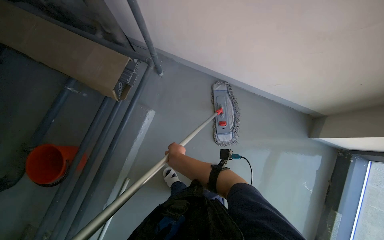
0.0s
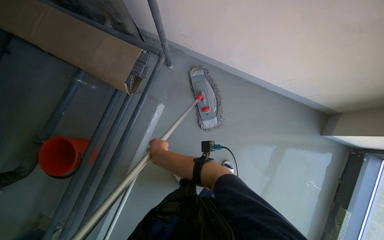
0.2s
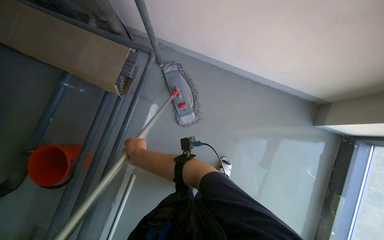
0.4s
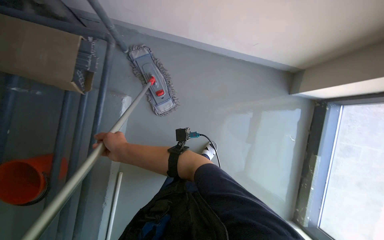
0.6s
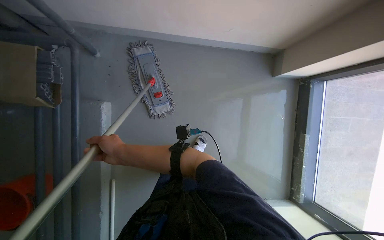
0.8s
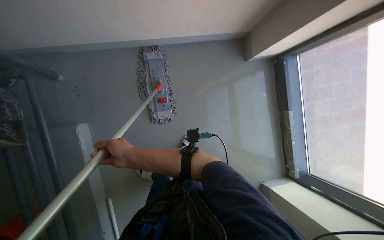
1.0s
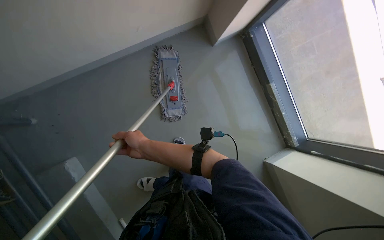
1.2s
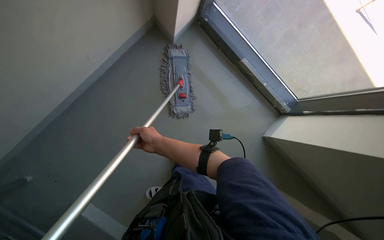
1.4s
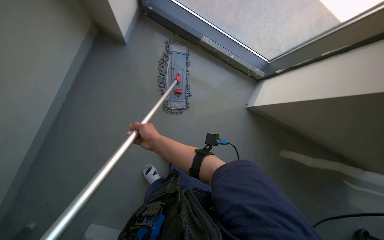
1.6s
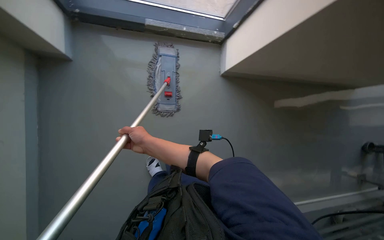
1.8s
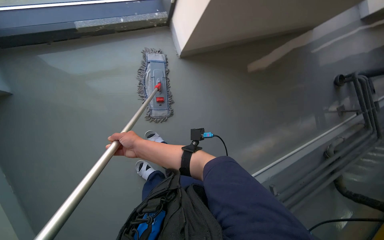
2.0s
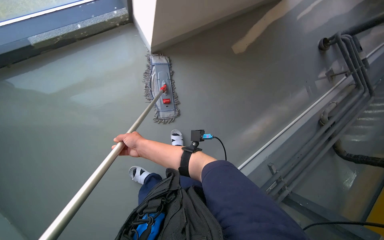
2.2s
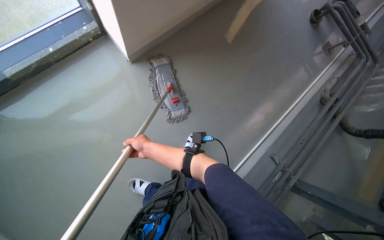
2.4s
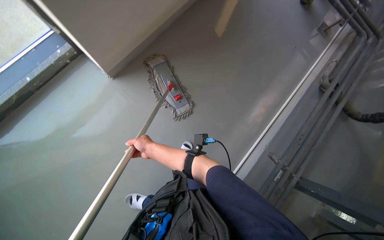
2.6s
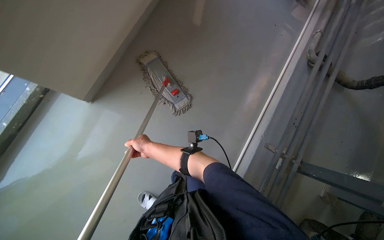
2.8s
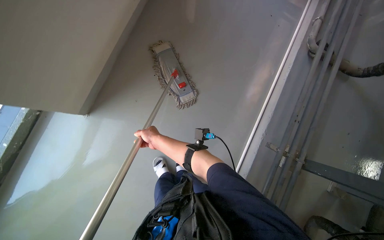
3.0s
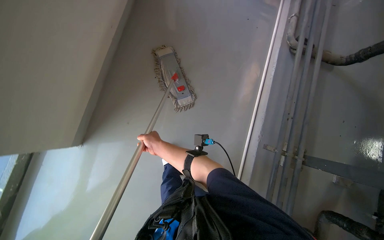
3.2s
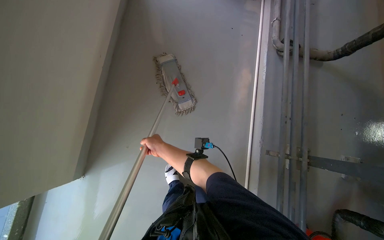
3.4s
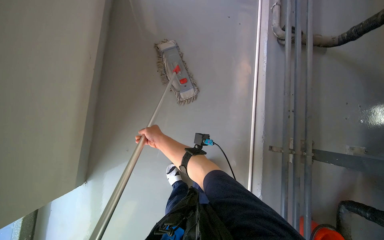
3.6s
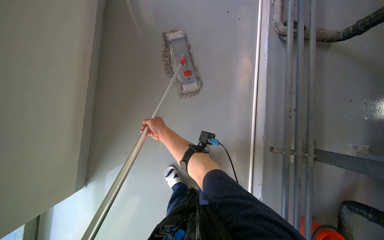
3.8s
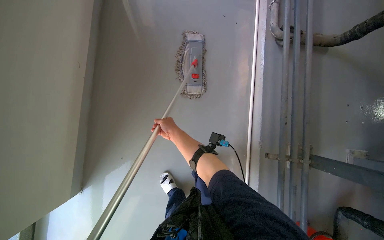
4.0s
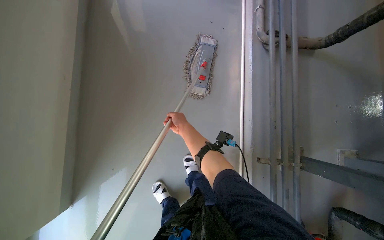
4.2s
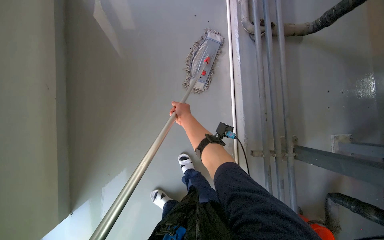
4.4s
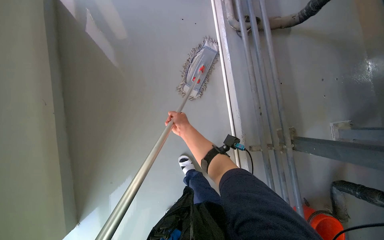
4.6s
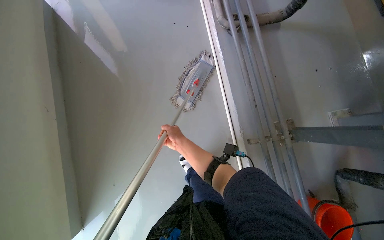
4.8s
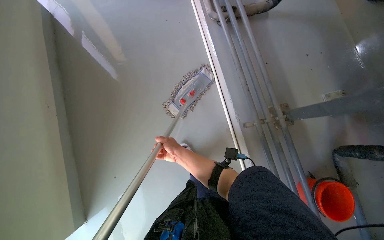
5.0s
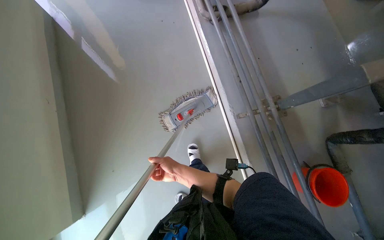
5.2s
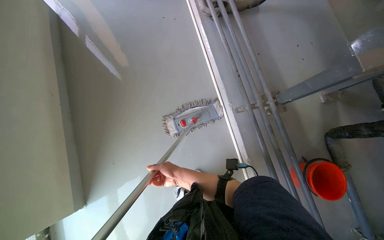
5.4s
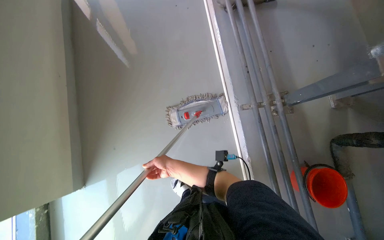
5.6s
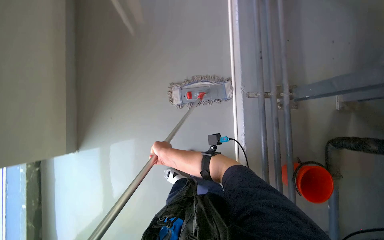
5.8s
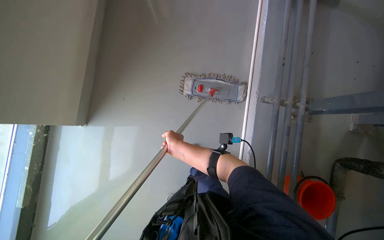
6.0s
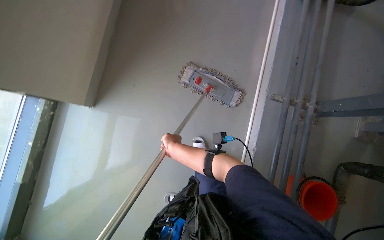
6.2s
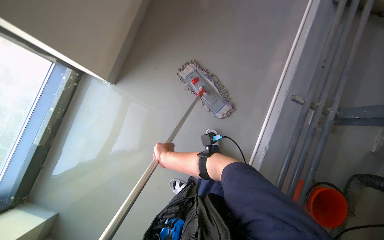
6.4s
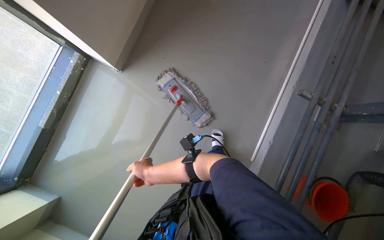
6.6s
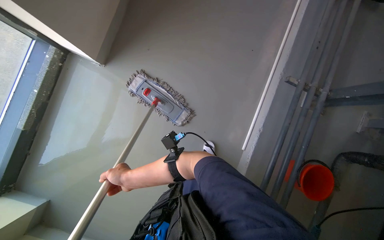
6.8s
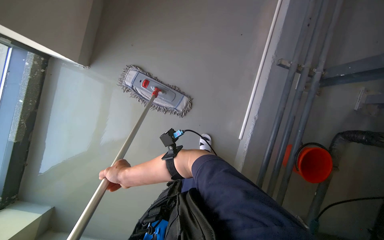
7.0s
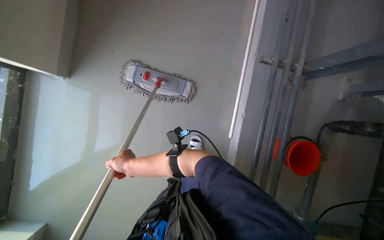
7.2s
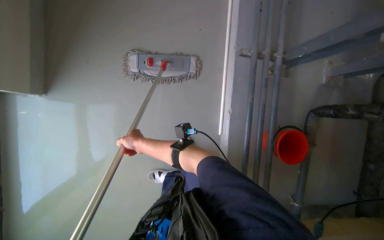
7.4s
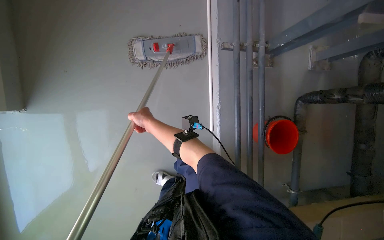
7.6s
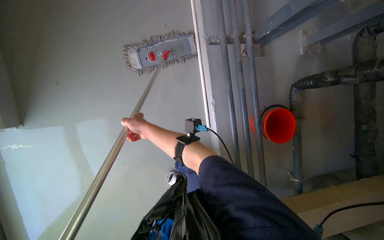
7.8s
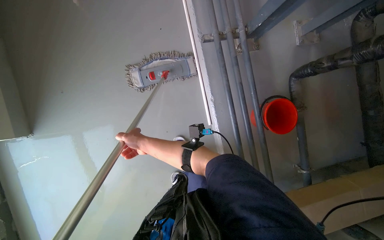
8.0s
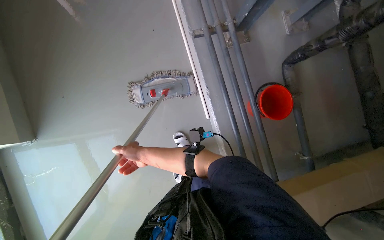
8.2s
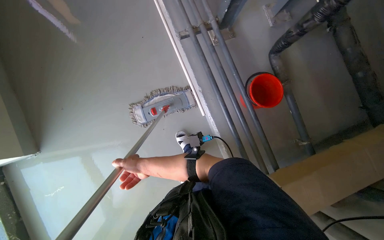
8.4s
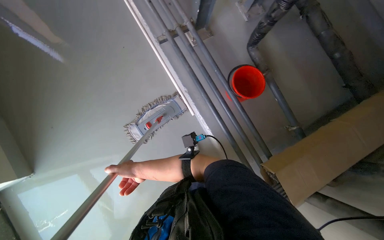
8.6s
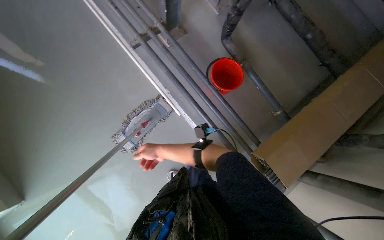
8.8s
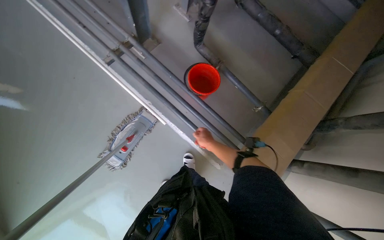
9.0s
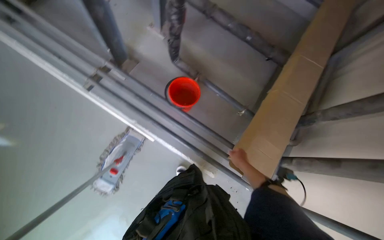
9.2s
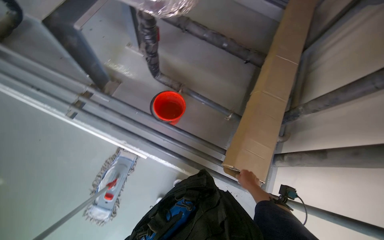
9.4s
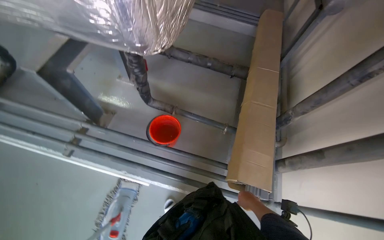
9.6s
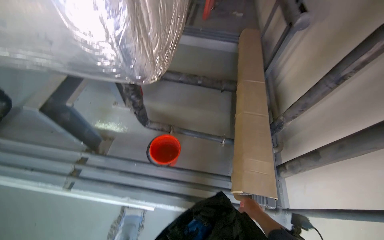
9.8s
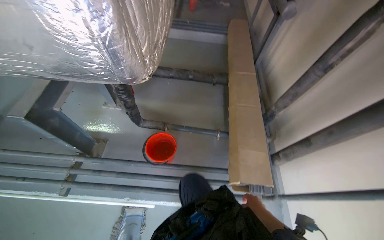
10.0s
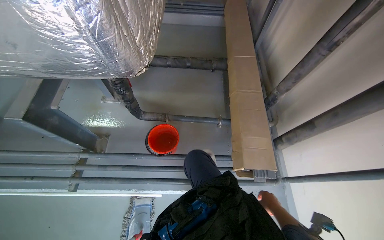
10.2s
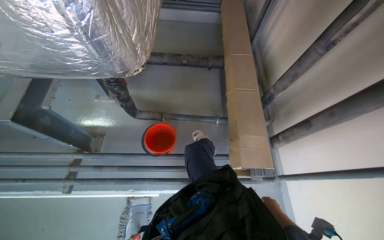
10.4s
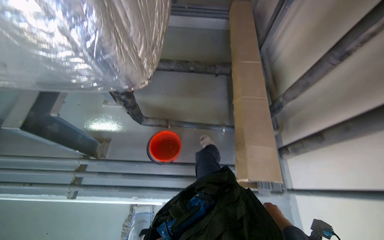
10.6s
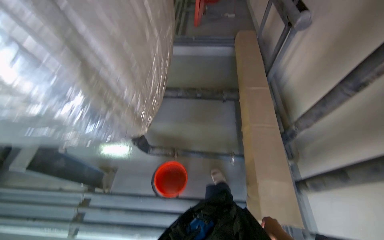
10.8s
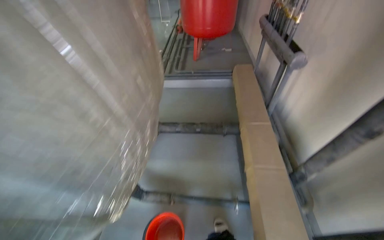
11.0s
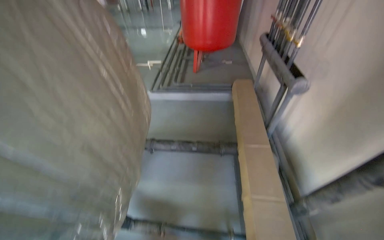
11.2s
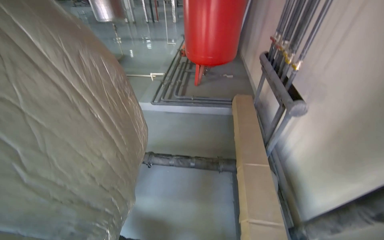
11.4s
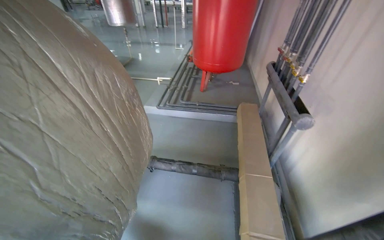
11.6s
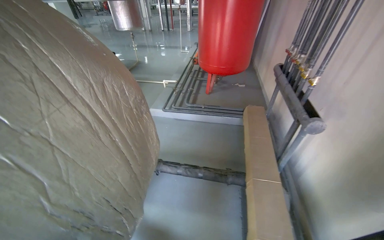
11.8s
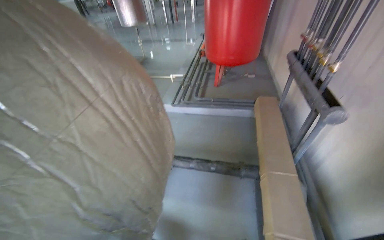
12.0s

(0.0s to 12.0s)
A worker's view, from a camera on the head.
Job: mopping floor.
The whole recording: Mopping floor. The worker mops the floor, occasionally wringing and adjusting the mop head.
0.0s - 1.6s: The camera travels approximately 50 cm. The head rotates some 90 degrees to the right. The wearer looks some 25 degrees further downward.
6.0s - 7.6s: The view tilts roughly 20 degrees downward. The right hand moves to the left, approximately 20 cm.
7.6s - 9.0s: The camera travels some 50 cm. The scene turns about 45 degrees counterclockwise in the picture.
9.0s - 10.4s: The head rotates approximately 40 degrees to the right.
10.4s - 12.0s: The camera is carried approximately 60 cm. The camera pitches upward, by some 20 degrees.

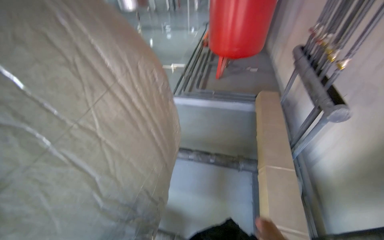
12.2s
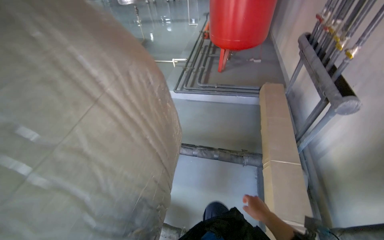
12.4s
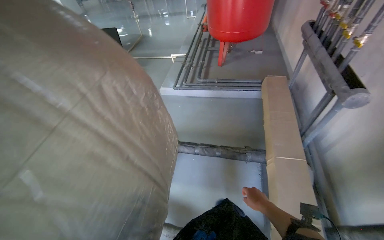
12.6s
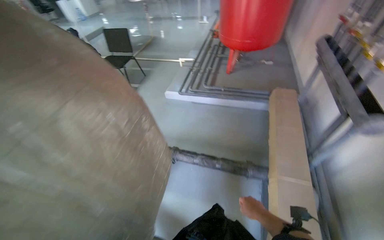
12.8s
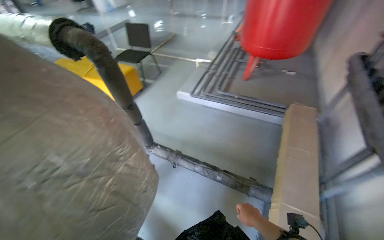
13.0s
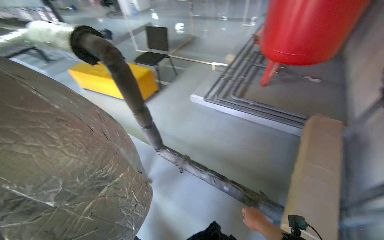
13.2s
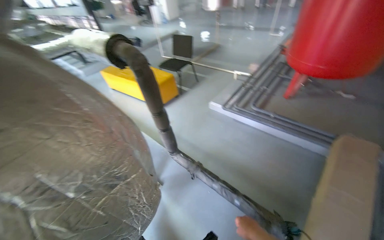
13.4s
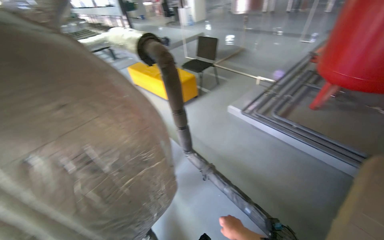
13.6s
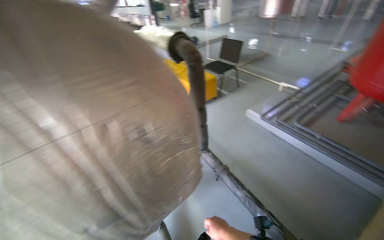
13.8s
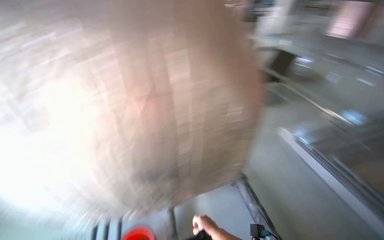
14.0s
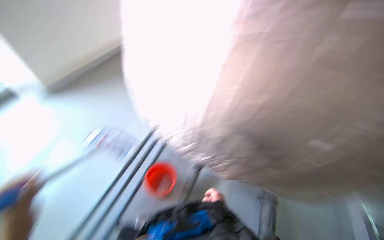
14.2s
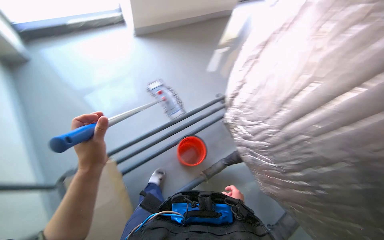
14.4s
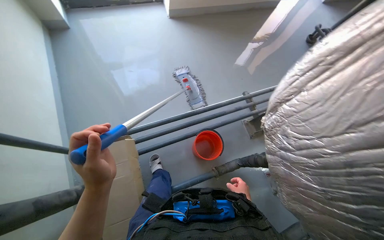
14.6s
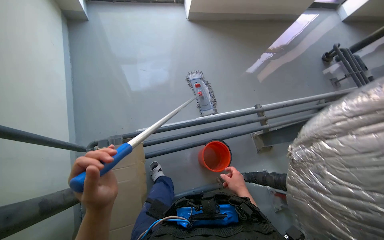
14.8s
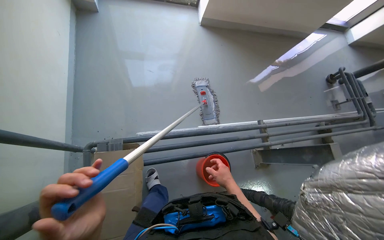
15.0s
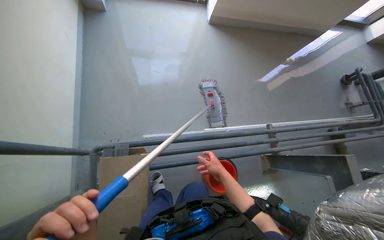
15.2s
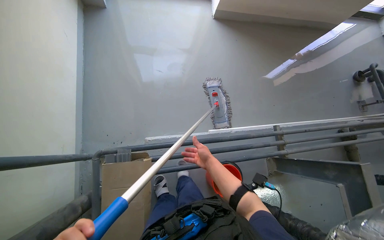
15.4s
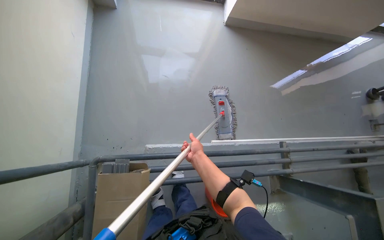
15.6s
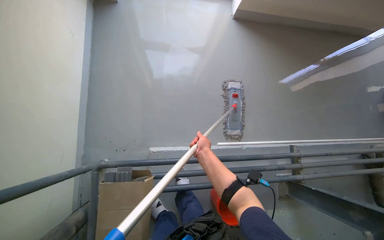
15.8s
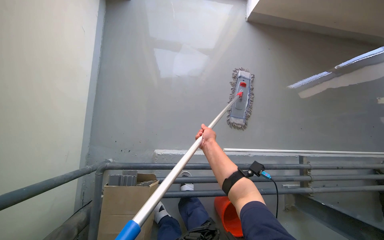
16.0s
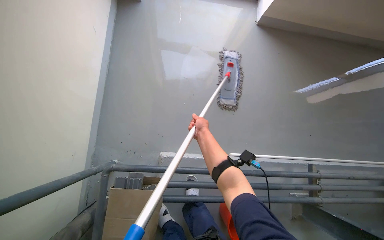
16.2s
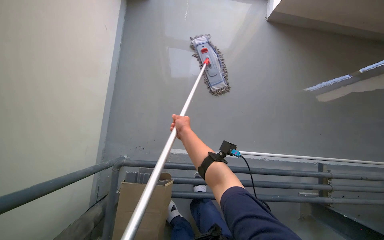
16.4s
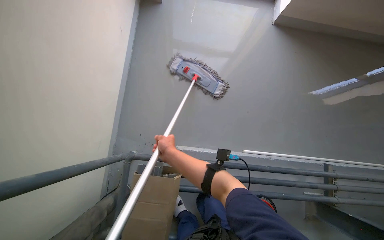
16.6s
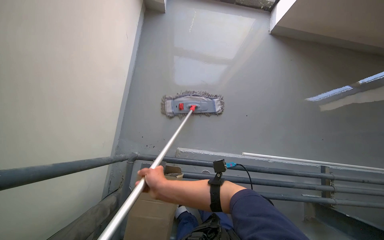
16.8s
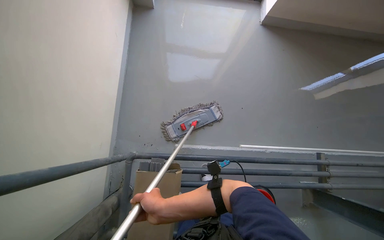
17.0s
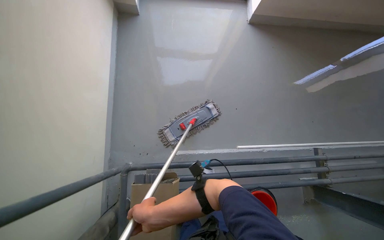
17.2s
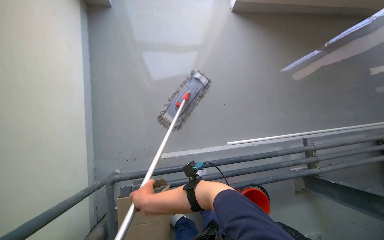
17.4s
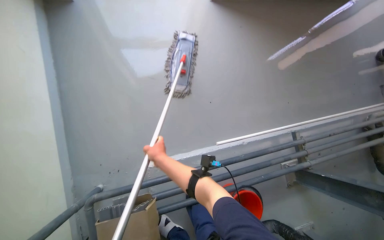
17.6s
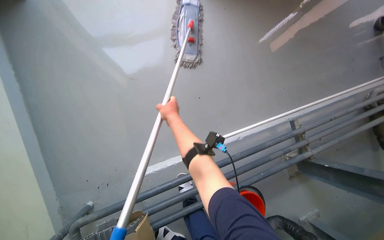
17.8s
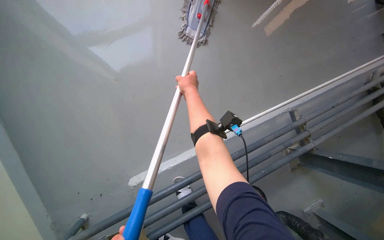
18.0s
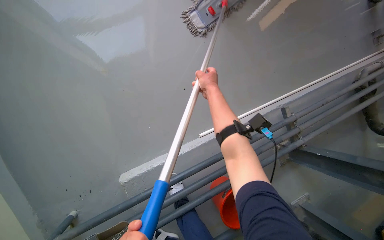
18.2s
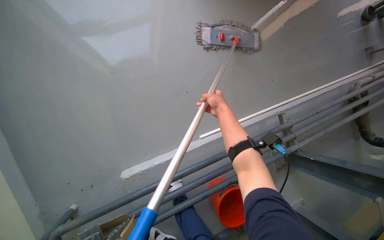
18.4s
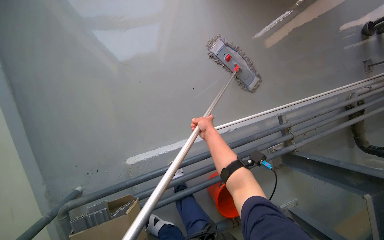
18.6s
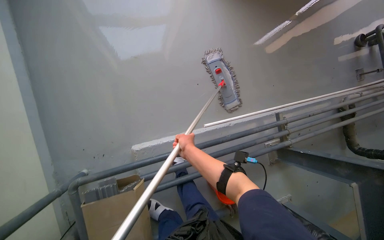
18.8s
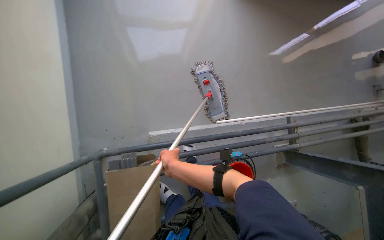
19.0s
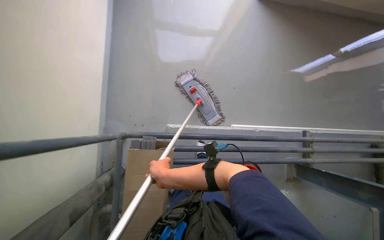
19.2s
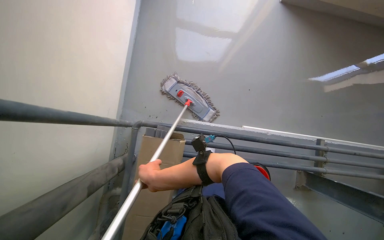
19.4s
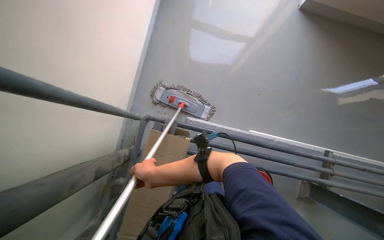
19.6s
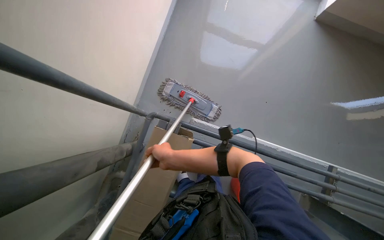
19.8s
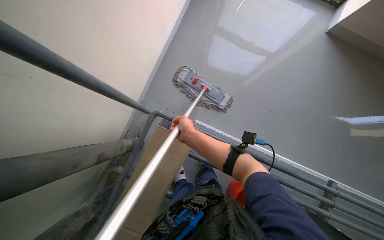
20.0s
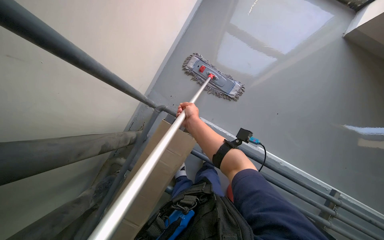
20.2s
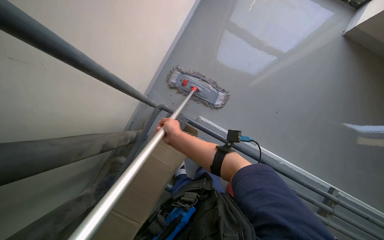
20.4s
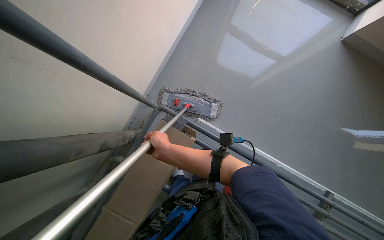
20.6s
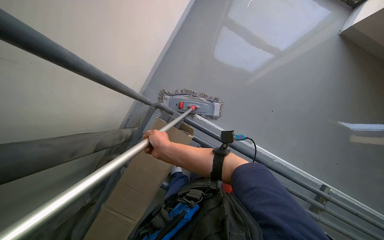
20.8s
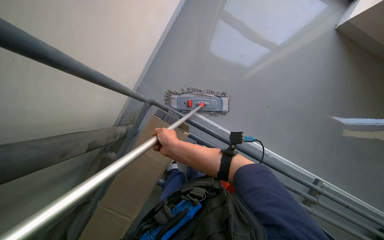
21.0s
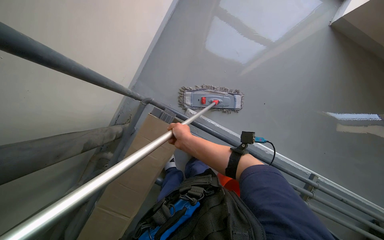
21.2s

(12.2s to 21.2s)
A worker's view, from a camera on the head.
Job: mopping floor.
The whole recording: Mopping floor. The worker mops the floor, occasionally wringing and adjusting the mop head.
12.2s - 13.8s: The head turns to the left by about 45 degrees.
13.8s - 15.2s: The camera travels approximately 50 cm. The head rotates about 65 degrees to the left.
15.2s - 16.6s: The wearer's head swings about 15 degrees to the left.
16.6s - 18.2s: The head travels about 50 cm. The head turns to the right by some 30 degrees. The wearer looks roughly 15 degrees further downward.
18.2s - 19.8s: The wearer moves approximately 60 cm. The head rotates roughly 40 degrees to the left. The wearer looks about 10 degrees further upward.
